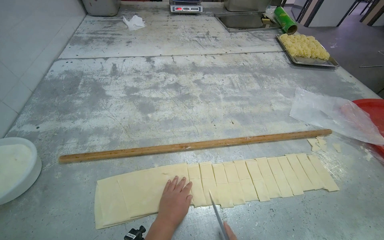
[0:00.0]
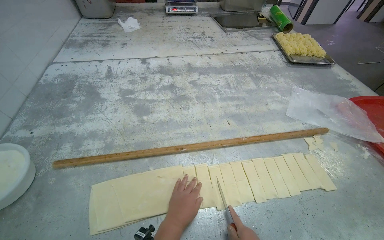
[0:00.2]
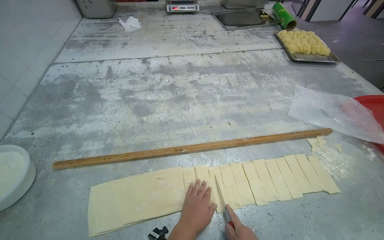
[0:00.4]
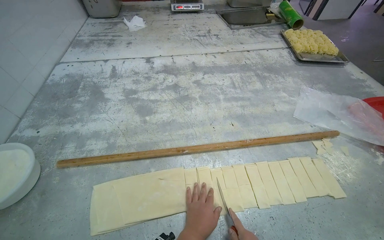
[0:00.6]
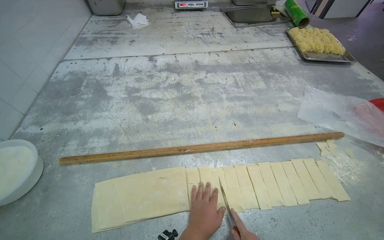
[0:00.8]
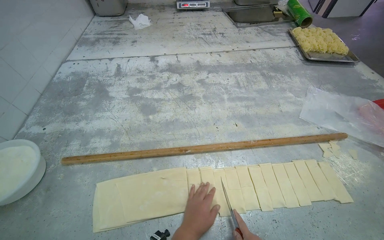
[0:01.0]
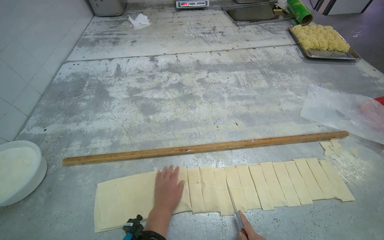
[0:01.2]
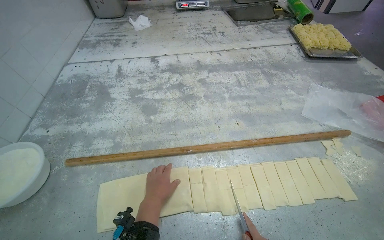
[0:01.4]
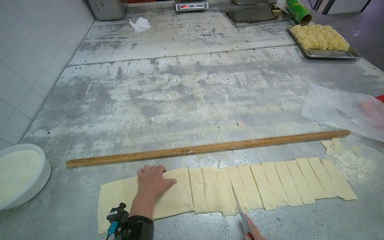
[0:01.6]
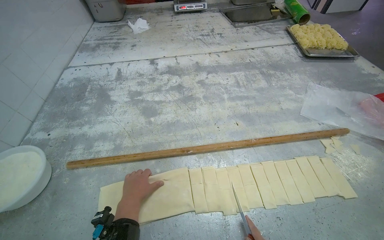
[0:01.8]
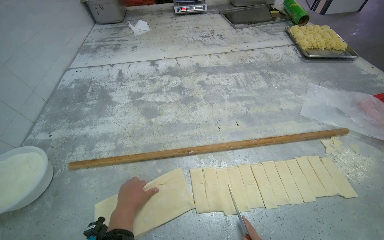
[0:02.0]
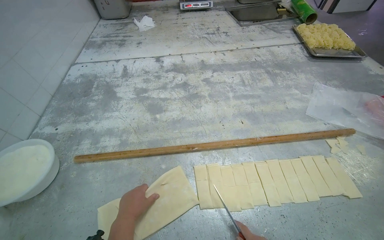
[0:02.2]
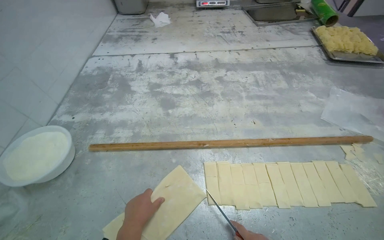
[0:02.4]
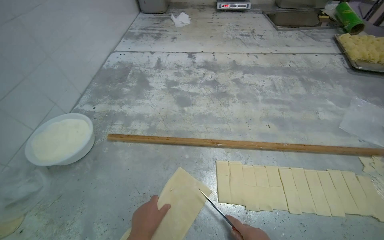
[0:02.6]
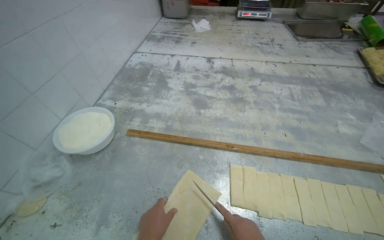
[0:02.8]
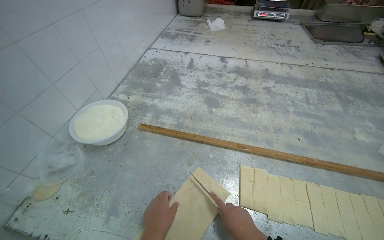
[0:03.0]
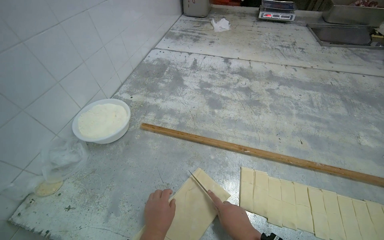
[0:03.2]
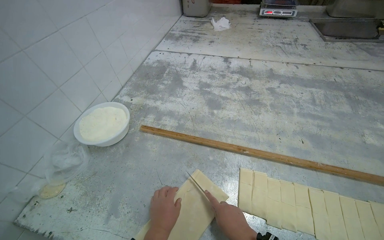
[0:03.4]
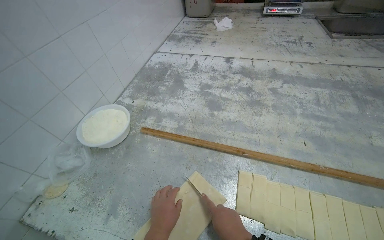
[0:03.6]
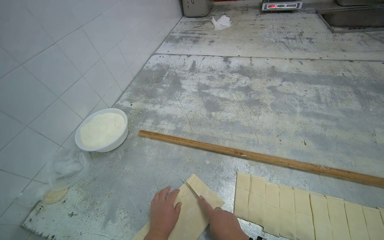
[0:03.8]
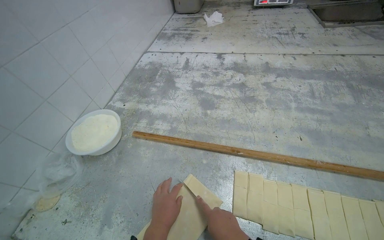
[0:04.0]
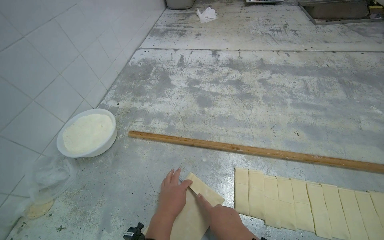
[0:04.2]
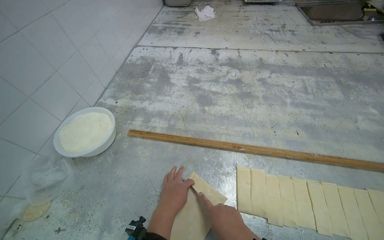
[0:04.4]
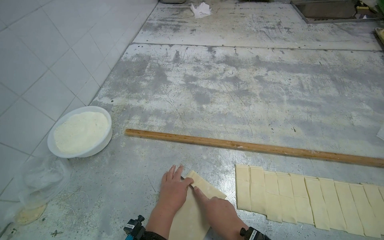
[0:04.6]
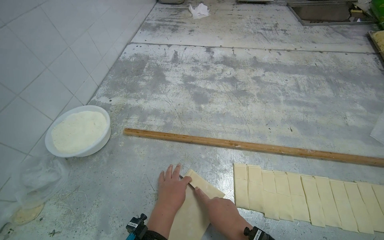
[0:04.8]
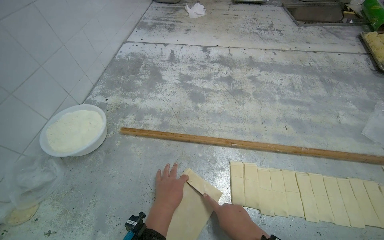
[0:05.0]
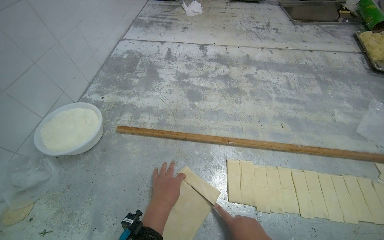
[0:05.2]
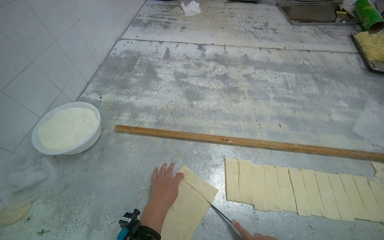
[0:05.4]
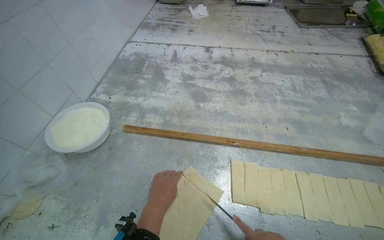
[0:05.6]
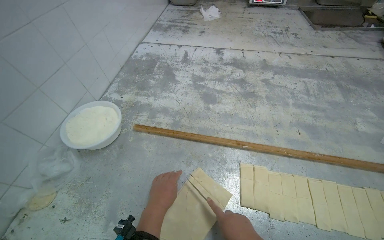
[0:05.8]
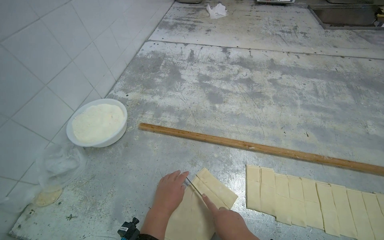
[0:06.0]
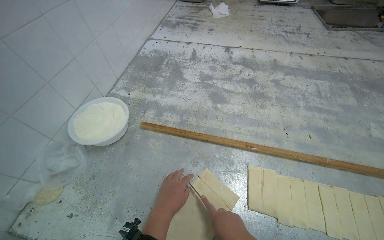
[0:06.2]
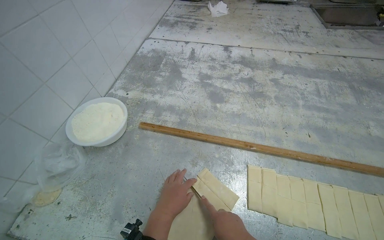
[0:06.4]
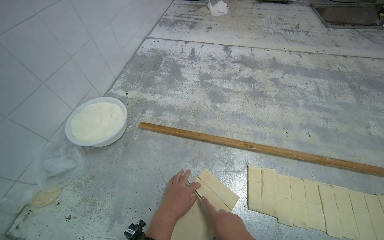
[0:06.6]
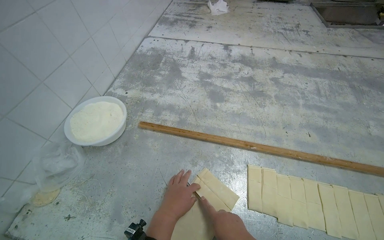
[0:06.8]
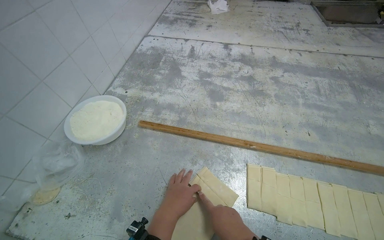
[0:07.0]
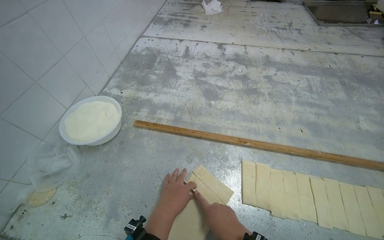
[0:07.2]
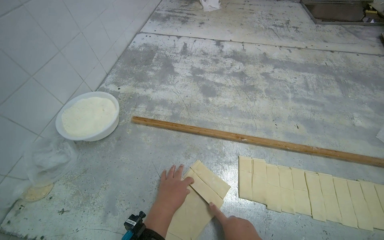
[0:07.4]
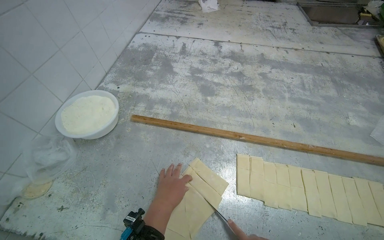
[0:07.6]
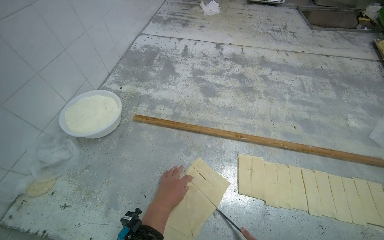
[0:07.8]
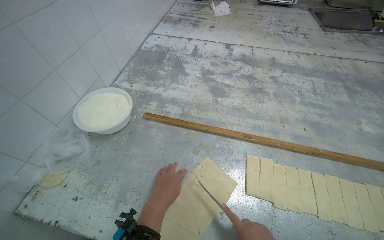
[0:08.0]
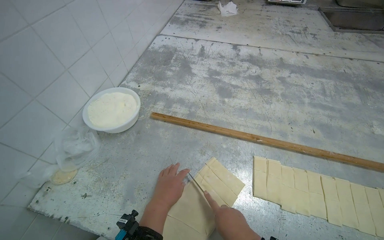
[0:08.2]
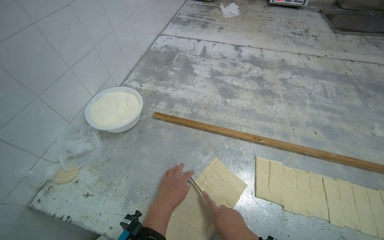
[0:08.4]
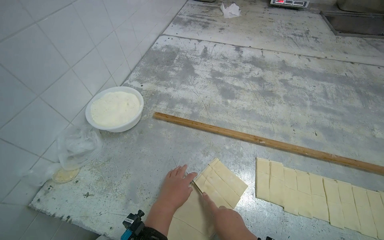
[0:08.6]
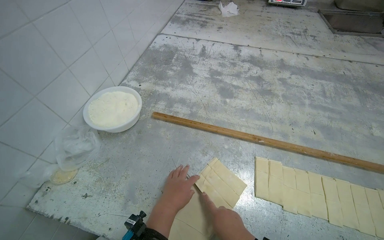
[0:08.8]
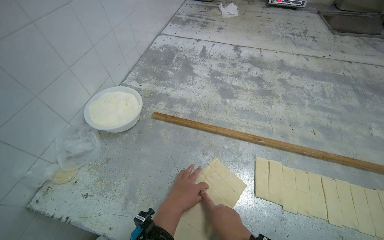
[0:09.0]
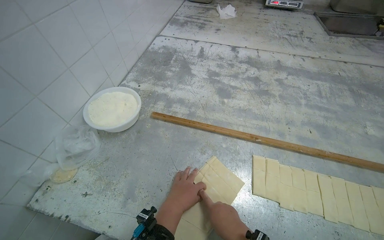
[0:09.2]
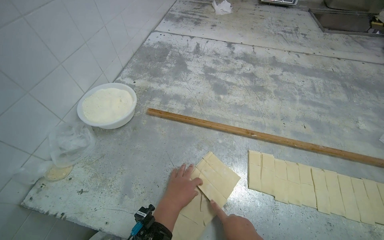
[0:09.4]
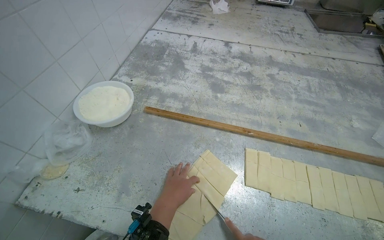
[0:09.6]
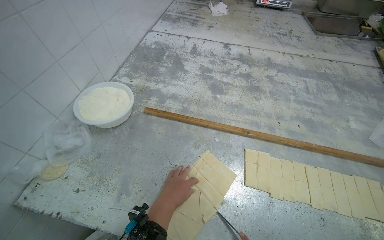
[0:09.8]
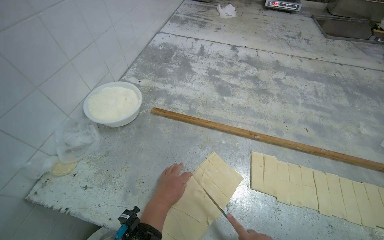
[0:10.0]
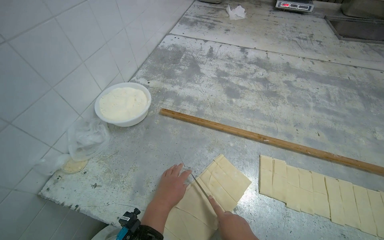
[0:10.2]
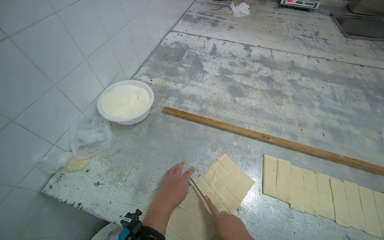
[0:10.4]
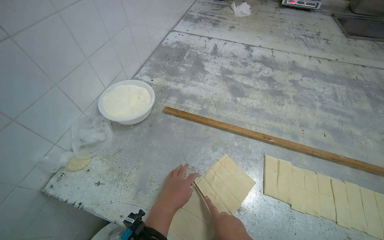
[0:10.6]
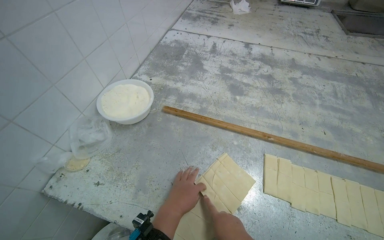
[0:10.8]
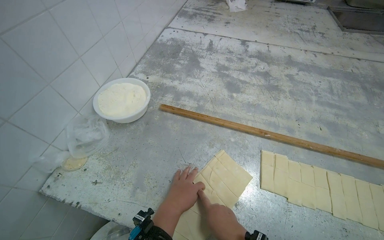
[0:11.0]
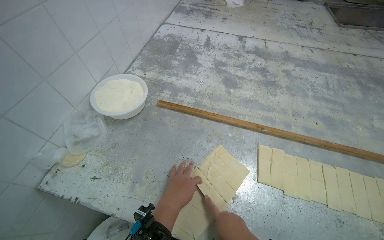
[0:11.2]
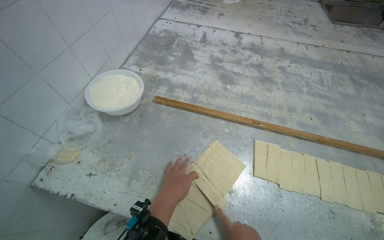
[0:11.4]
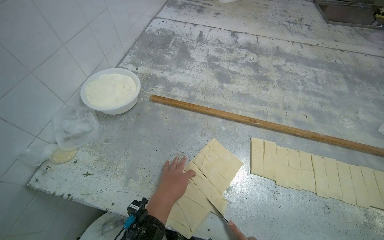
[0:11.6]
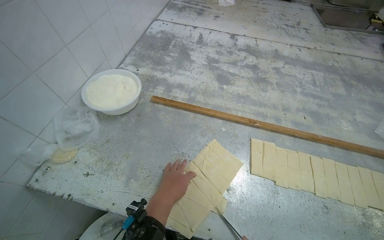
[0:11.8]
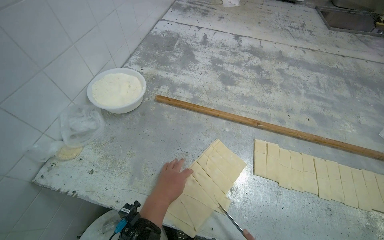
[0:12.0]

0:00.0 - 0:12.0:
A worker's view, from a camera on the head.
Job: preparing food.
The whole recording: Cutting dough into strips. The worker uses a knife to cut a long strip of dough into smaller strips.
0:00.0 - 0:01.6: The left hand heads up the picture, covering roughly 10 cm.
0:01.6 - 0:03.0: The head turns to the left by some 20 degrees. The left hand travels down the picture by about 15 cm.

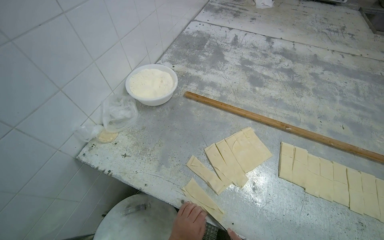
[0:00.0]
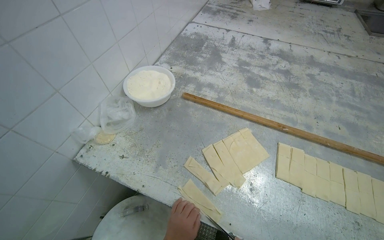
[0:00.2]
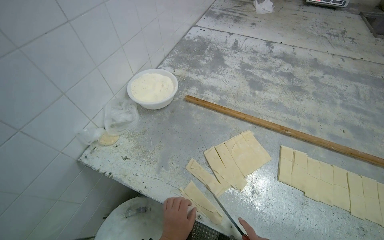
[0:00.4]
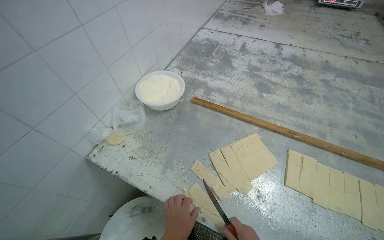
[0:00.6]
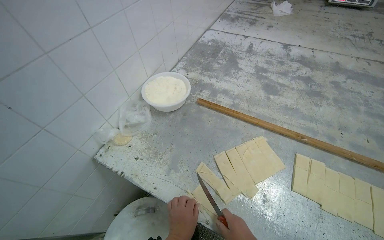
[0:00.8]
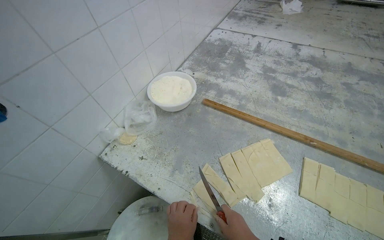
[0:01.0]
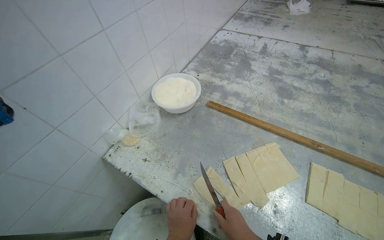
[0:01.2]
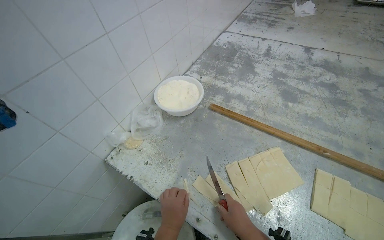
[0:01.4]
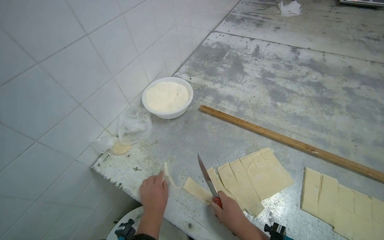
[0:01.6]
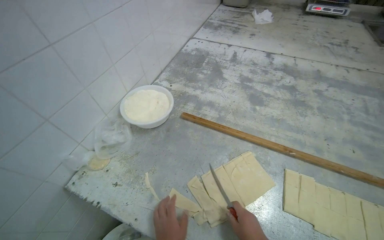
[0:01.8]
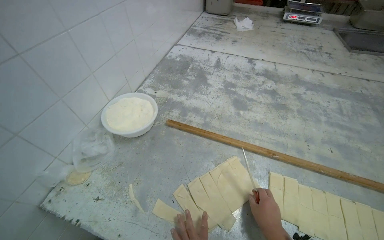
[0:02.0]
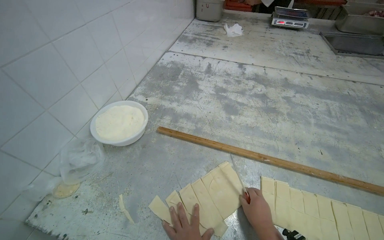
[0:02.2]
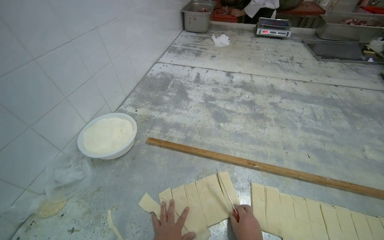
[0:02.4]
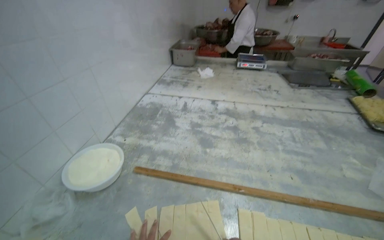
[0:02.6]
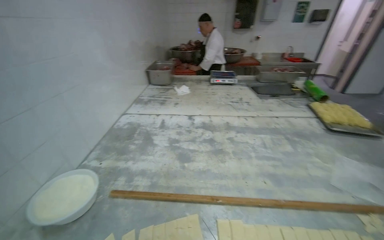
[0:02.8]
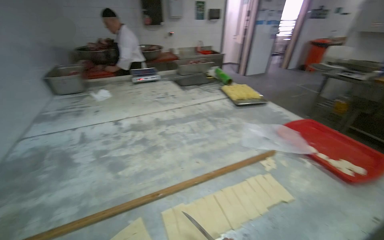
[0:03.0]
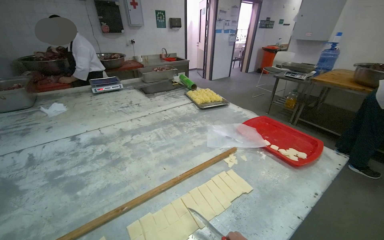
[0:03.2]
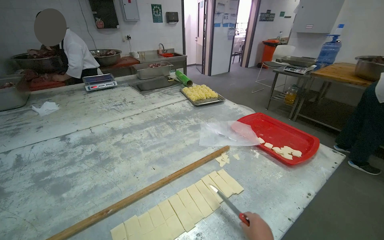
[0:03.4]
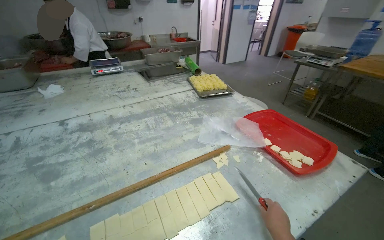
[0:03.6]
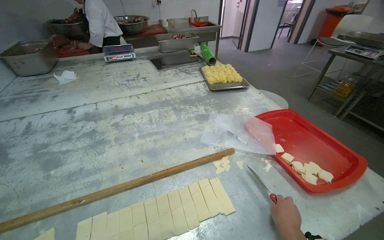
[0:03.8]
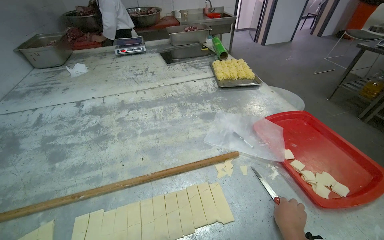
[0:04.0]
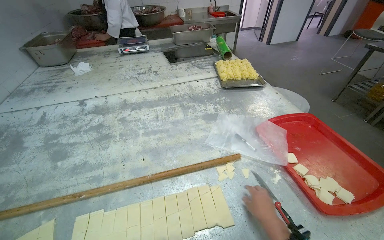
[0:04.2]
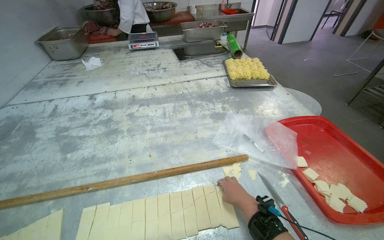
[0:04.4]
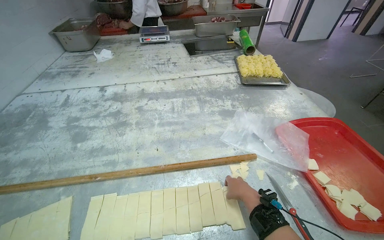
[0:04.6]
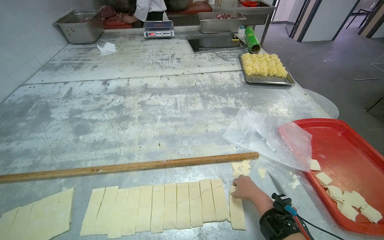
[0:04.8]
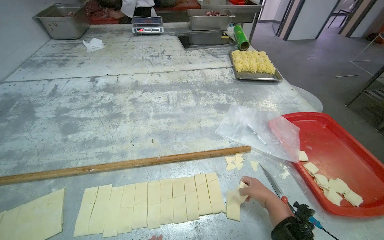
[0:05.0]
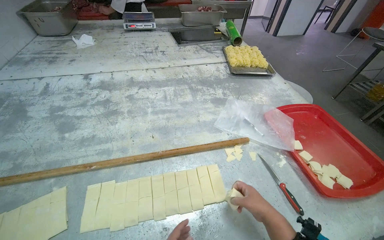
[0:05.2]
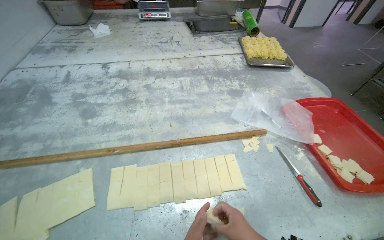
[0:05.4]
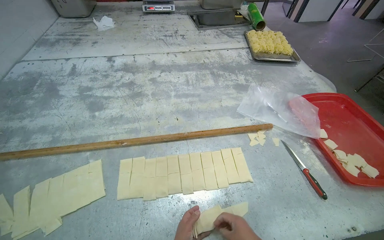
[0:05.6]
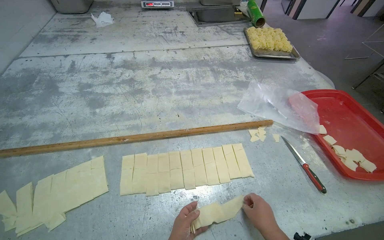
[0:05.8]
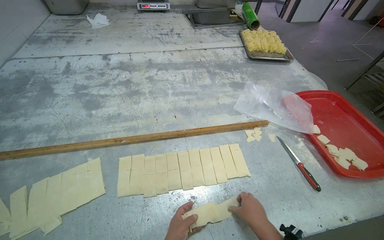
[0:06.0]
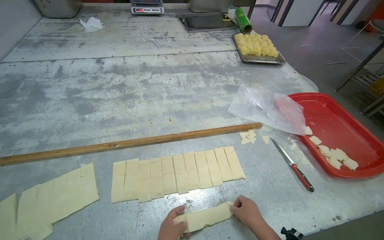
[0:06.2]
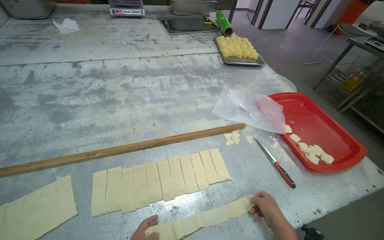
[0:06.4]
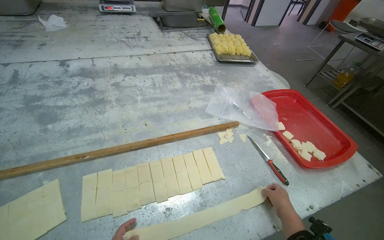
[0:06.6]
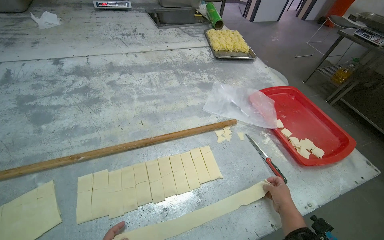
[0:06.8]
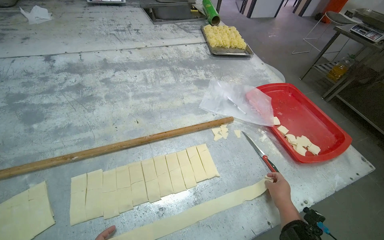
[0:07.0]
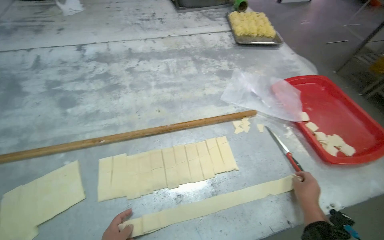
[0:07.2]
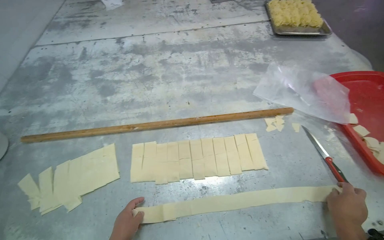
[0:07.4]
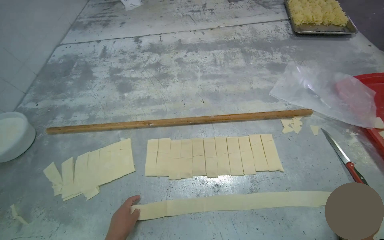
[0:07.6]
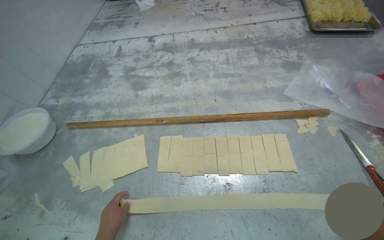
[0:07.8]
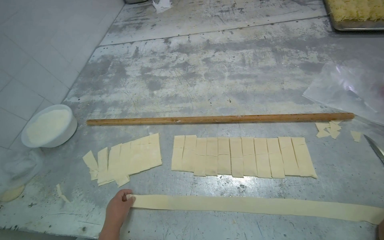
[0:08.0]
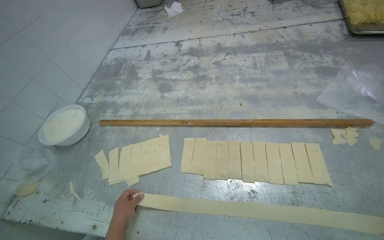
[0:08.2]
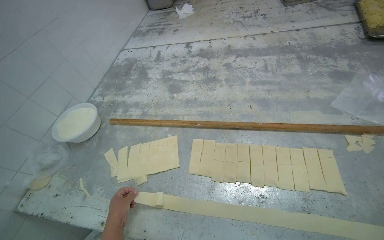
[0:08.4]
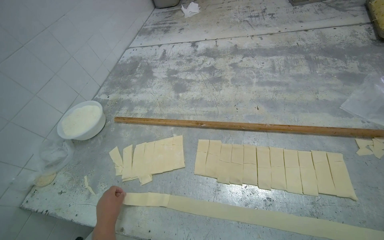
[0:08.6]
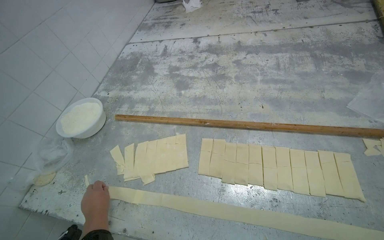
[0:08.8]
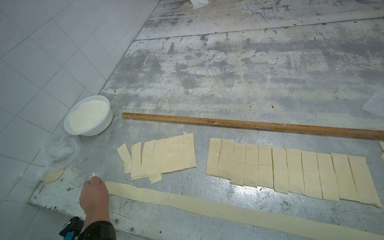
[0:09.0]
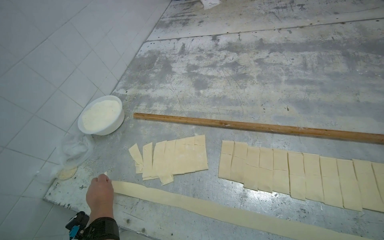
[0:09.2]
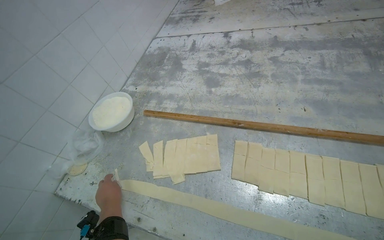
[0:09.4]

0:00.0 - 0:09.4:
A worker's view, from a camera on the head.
Job: preparing food.
The whole recording: Cutting dough into strips. The worker uses a knife to cut a long strip of dough into smaller strips.
0:01.6 - 0:03.2: The wearer looks roughly 65 degrees further to the right. The view tilts some 25 degrees upward.
0:03.2 - 0:04.8: The wearer looks approximately 30 degrees further to the left. The wearer looks some 15 degrees further downward.
